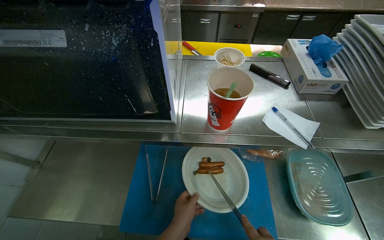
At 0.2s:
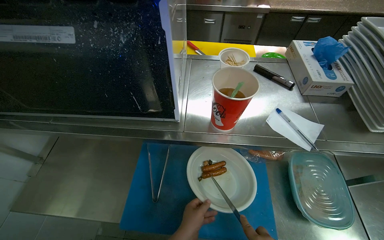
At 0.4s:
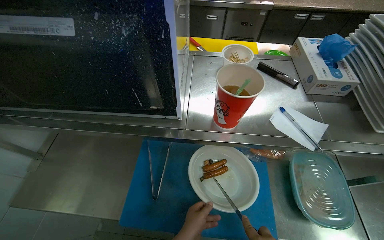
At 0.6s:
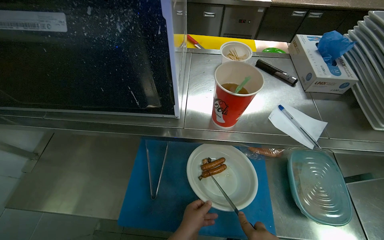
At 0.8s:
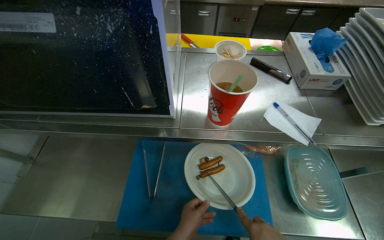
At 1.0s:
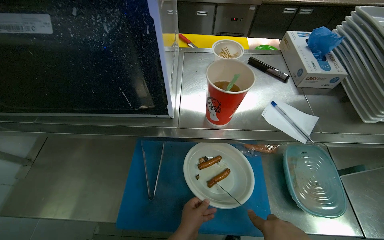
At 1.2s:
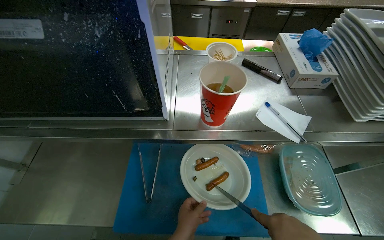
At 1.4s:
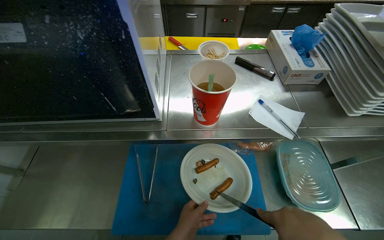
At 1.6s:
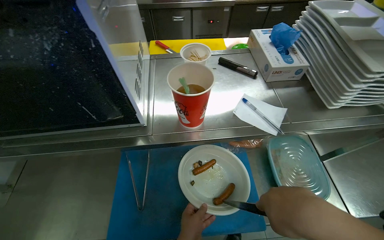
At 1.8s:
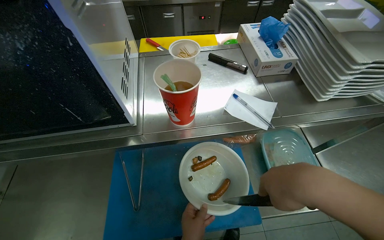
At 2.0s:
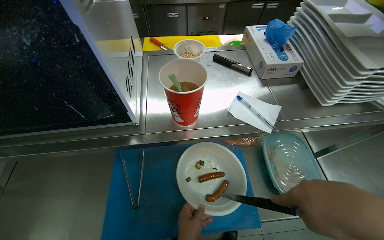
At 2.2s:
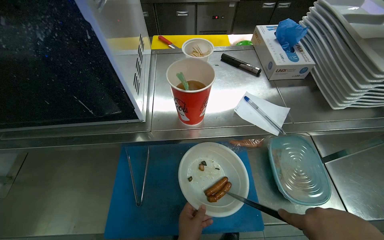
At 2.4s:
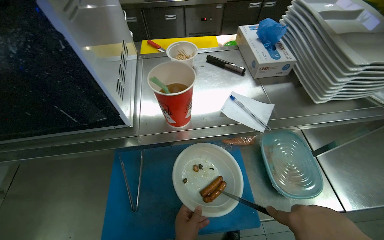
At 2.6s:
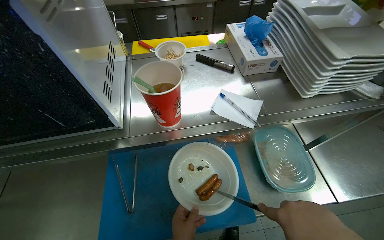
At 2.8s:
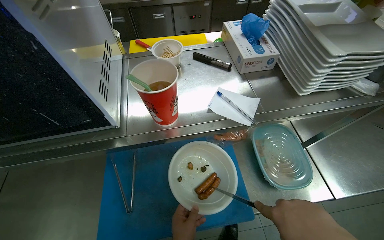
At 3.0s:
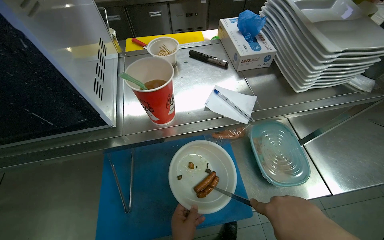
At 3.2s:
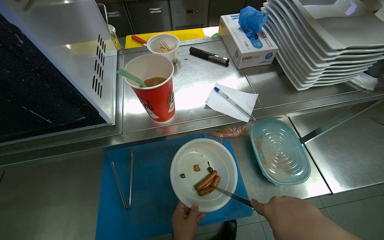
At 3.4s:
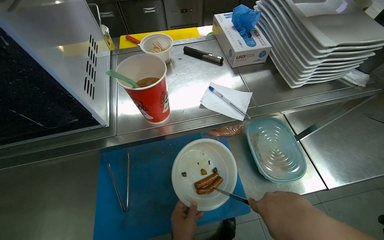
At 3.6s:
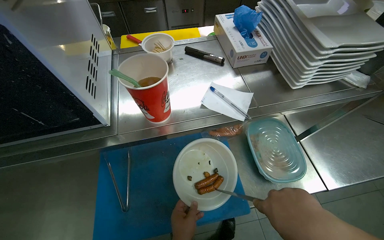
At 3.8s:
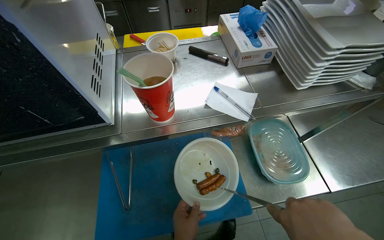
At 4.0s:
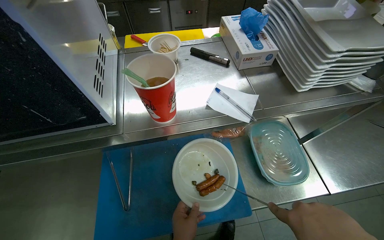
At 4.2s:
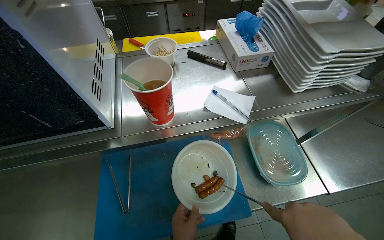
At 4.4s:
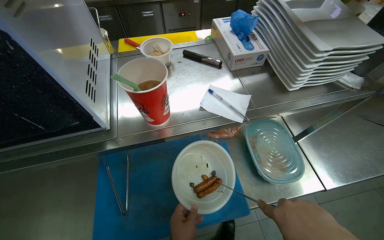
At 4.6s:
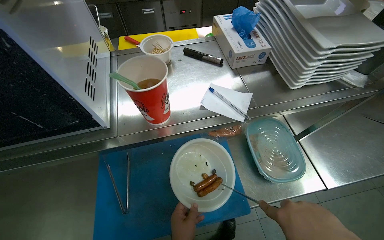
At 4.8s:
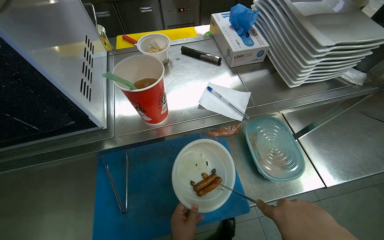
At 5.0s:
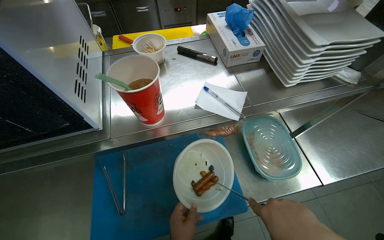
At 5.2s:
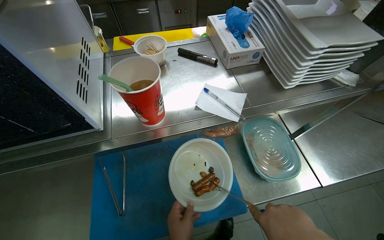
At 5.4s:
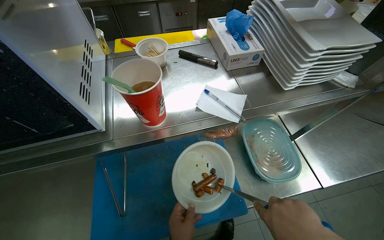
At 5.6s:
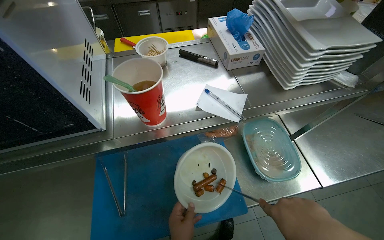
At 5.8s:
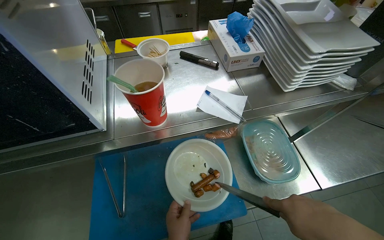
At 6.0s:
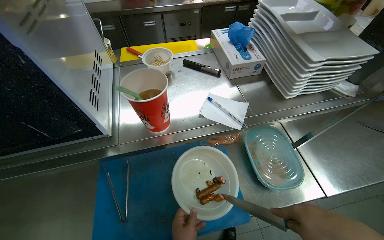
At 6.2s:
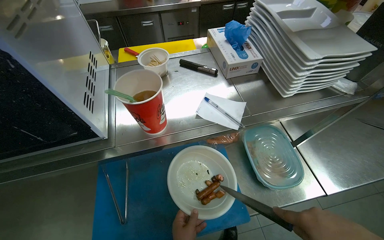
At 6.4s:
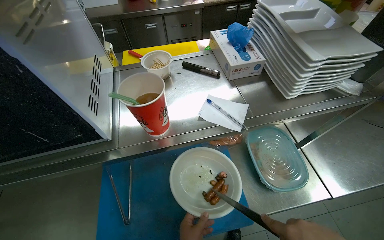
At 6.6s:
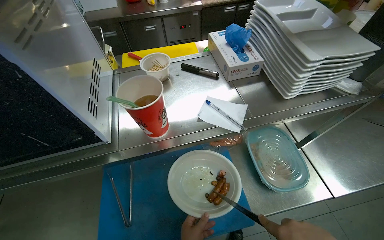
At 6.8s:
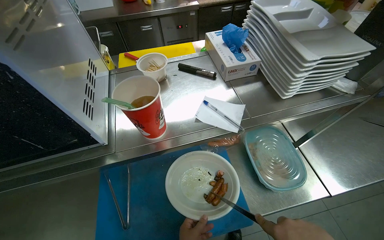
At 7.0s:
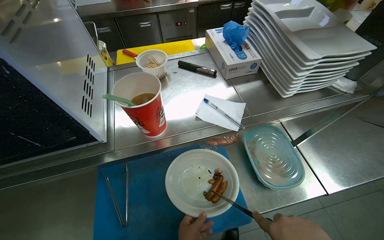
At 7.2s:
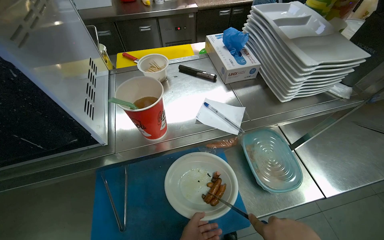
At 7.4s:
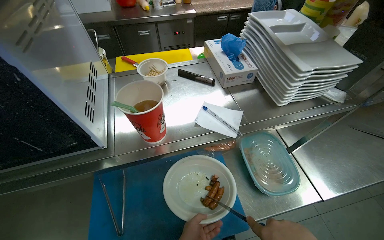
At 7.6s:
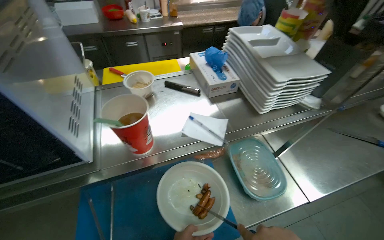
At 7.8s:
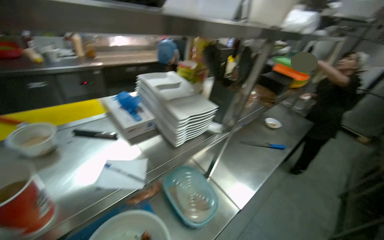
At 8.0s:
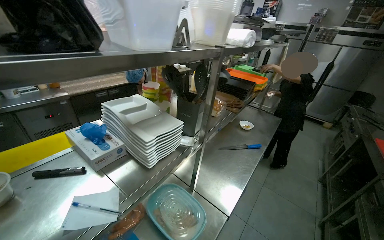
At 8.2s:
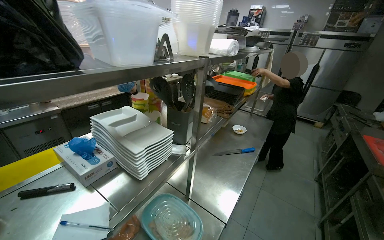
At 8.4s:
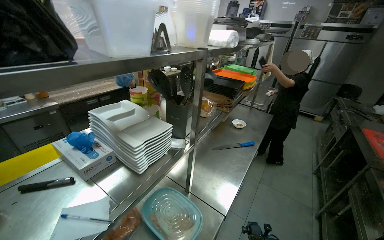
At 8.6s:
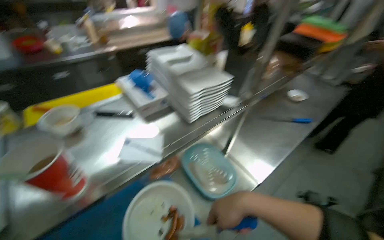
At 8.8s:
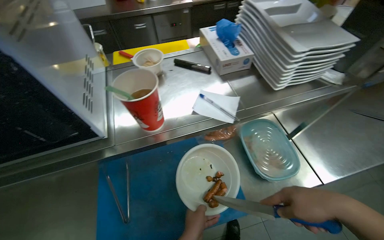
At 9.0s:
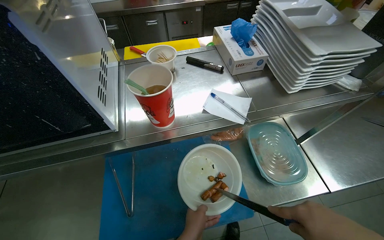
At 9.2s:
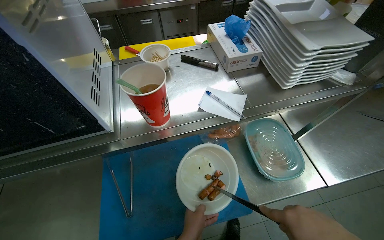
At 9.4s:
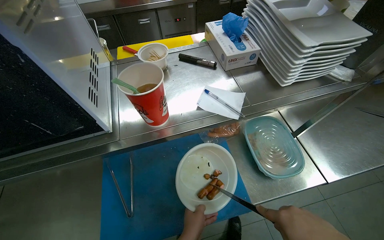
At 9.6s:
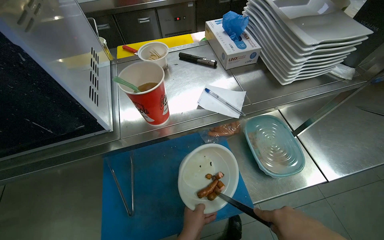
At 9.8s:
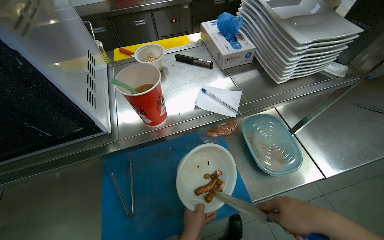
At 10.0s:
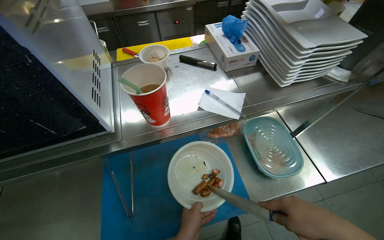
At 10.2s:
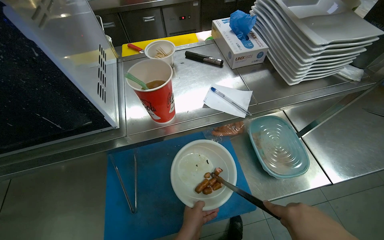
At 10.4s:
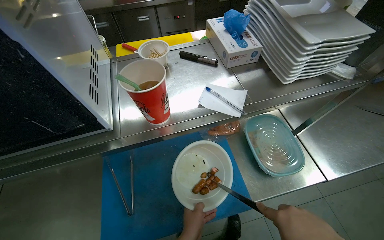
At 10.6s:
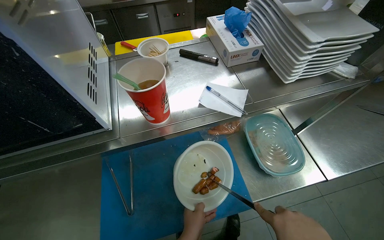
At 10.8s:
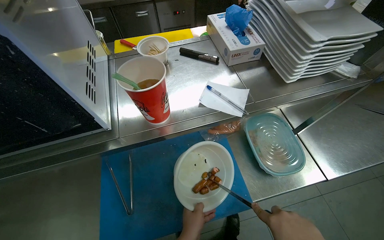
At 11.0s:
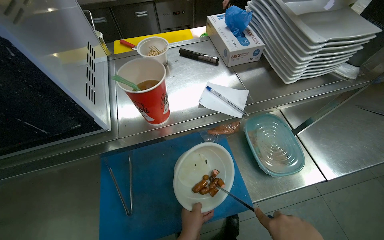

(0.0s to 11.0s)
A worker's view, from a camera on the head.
Job: preparing food.
The whole recording: Preparing sausages. The worker removes sausages from the deep fryer and cuts them into pieces.
6.2s - 7.8s: The wearer looks some 30 degrees further to the right. The camera pitches upward, by roughly 15 degrees.
7.8s - 9.4s: The wearer looks roughly 25 degrees further to the left. The wearer looks some 20 degrees further downward.

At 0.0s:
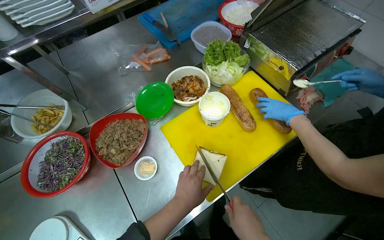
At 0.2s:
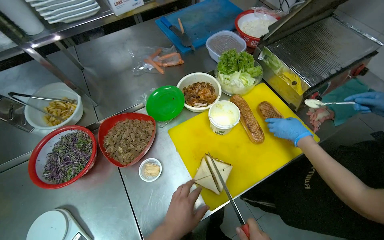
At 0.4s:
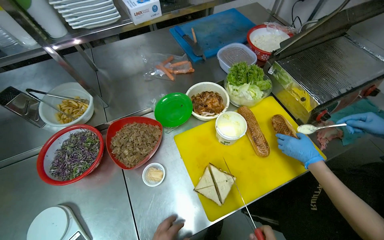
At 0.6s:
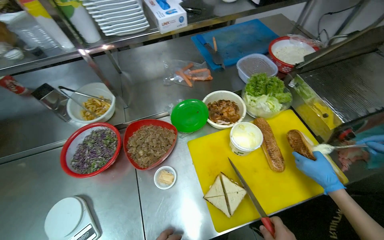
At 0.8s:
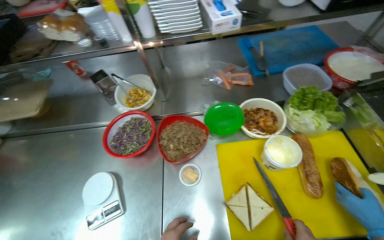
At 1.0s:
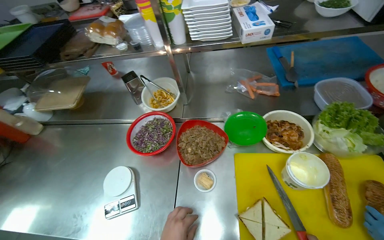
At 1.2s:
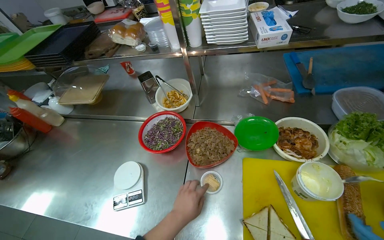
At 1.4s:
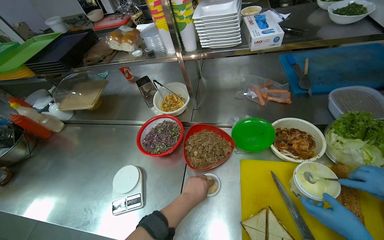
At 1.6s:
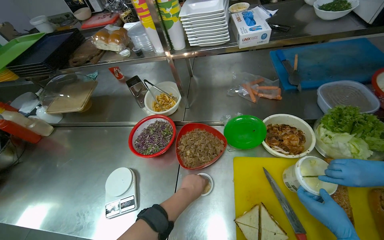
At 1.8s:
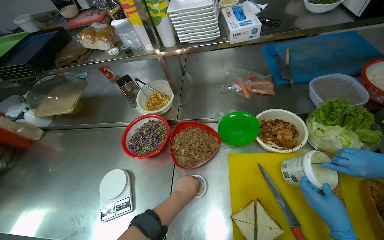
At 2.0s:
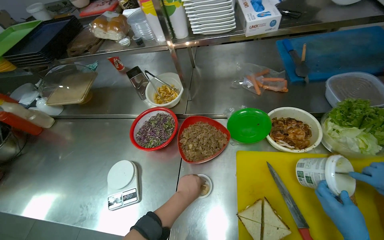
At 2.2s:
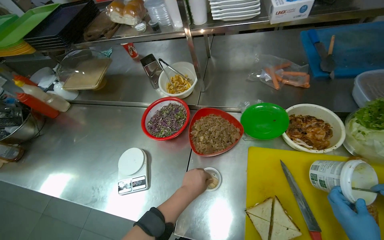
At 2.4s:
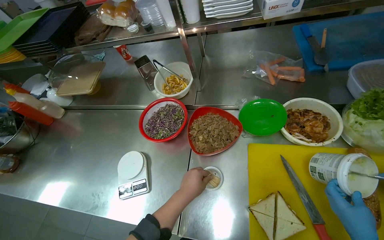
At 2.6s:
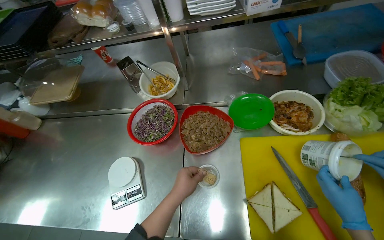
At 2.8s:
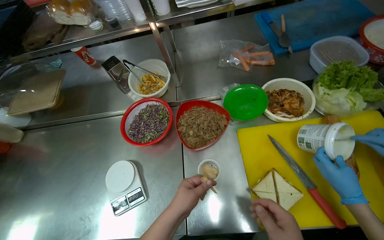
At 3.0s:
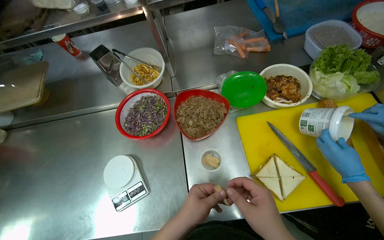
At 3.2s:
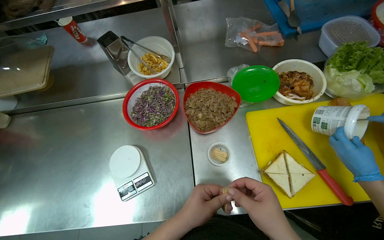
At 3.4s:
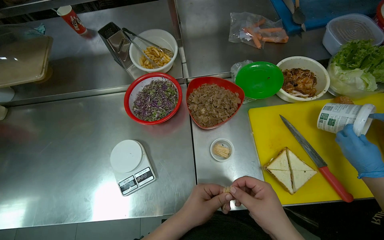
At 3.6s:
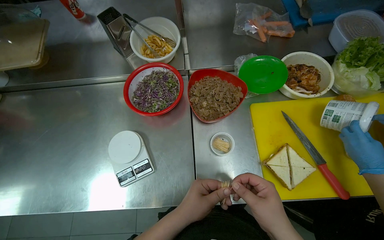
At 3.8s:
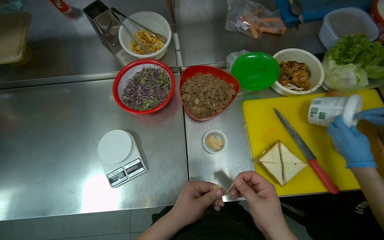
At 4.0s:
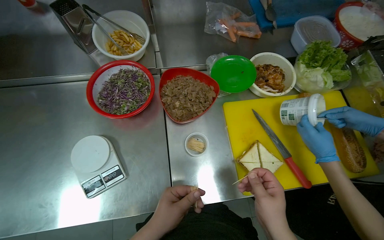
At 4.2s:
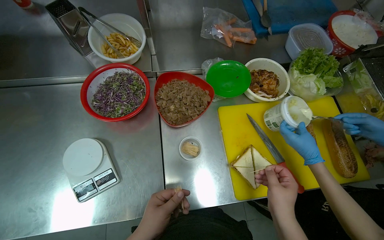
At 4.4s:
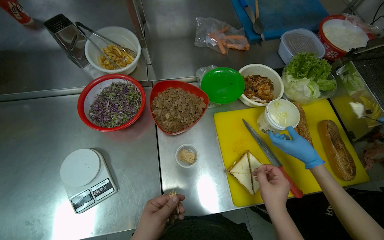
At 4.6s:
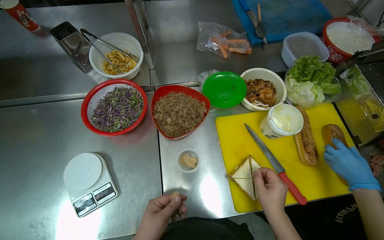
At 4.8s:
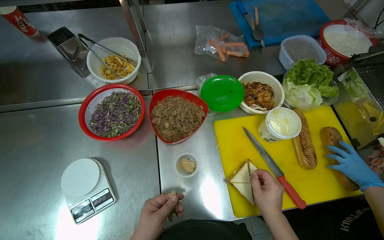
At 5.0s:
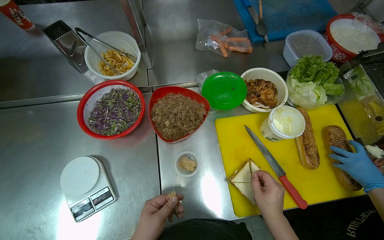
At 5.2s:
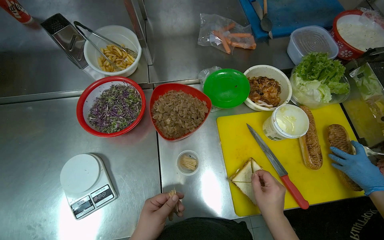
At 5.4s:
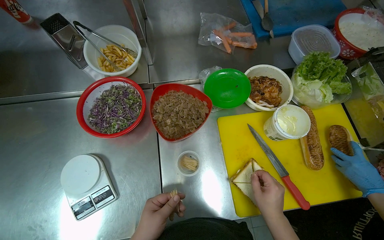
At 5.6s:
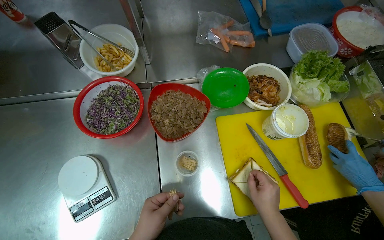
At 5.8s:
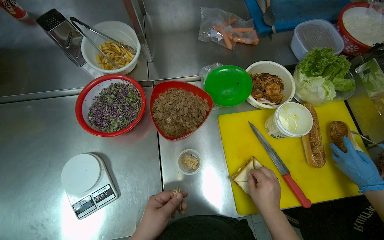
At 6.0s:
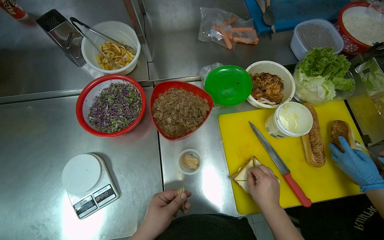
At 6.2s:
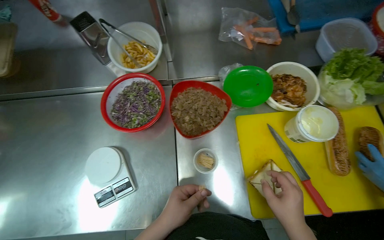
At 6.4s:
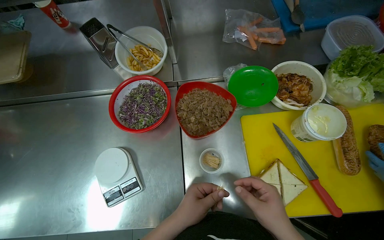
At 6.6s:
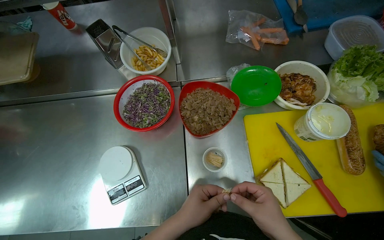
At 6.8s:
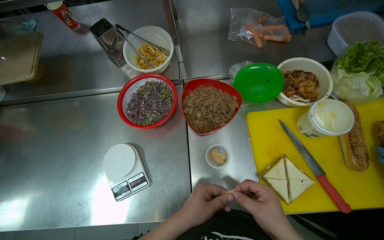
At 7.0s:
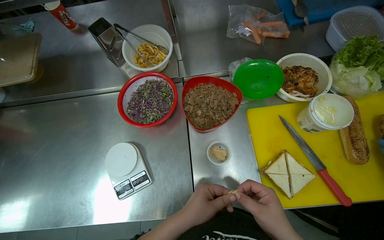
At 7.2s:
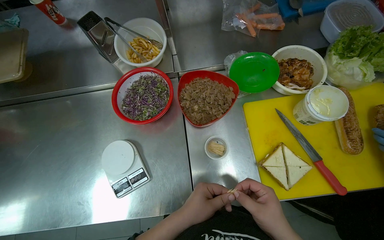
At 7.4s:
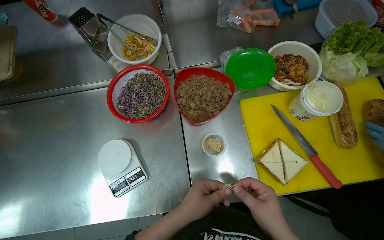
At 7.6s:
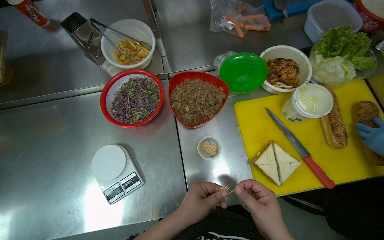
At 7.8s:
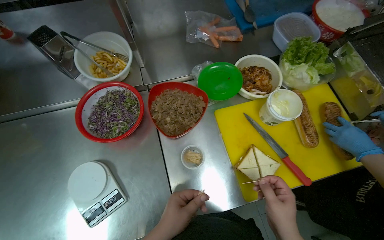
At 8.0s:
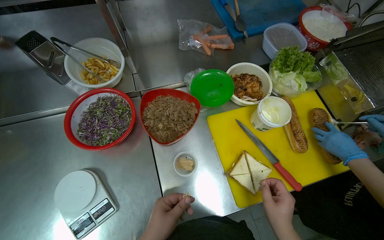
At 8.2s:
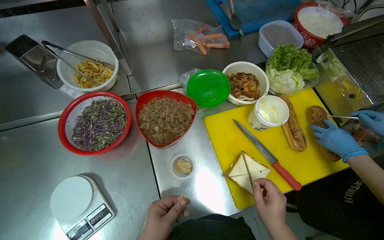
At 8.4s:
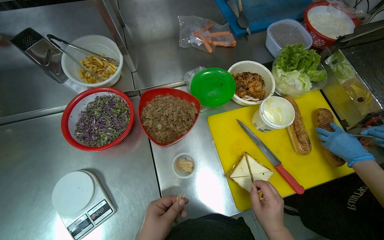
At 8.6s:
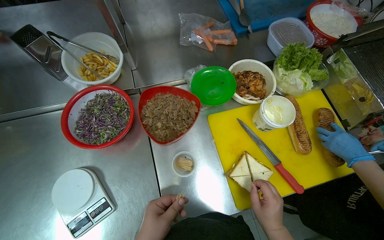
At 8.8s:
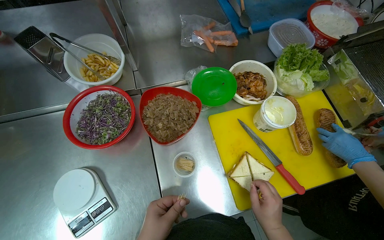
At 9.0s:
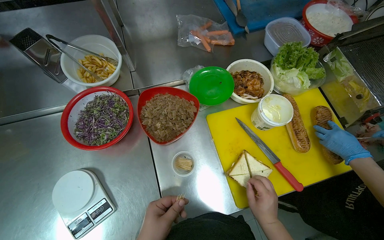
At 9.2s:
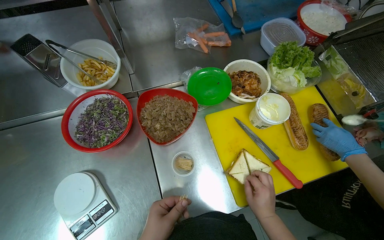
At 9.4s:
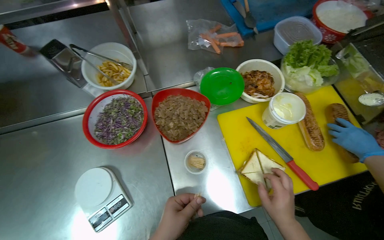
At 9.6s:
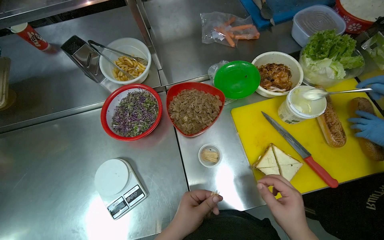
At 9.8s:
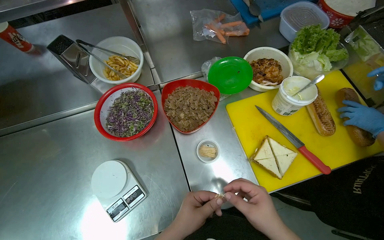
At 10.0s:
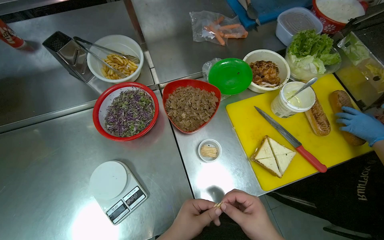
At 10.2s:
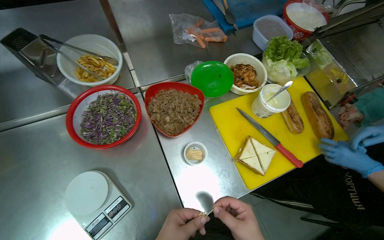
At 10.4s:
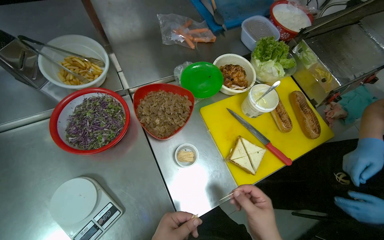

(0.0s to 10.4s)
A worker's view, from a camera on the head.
Job: preparing food.
The whole recording: Preparing toothpicks for sandwiches. The worker prepares toothpicks to secure sandwiches.
0.0s - 1.4s: The wearer's head swings approximately 45 degrees to the left.
1.4s - 3.0s: The wearer's head swings approximately 20 degrees to the right.
6.0s - 7.4s: The right hand moves nearer to the camera, approximately 10 cm.
7.4s - 9.0s: The right hand goes about 10 cm farther from the camera.
